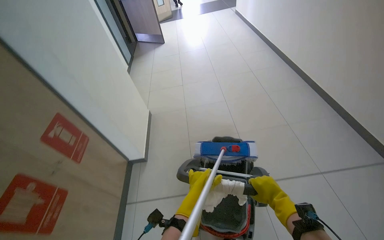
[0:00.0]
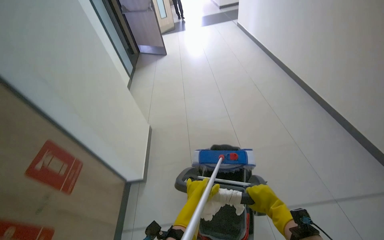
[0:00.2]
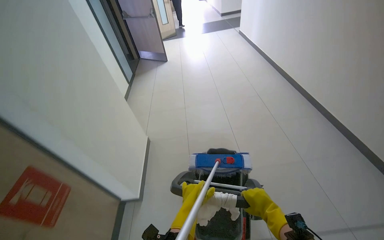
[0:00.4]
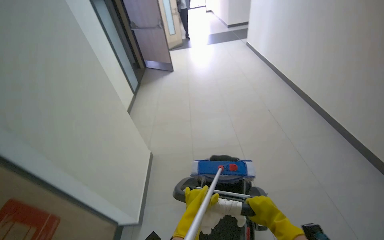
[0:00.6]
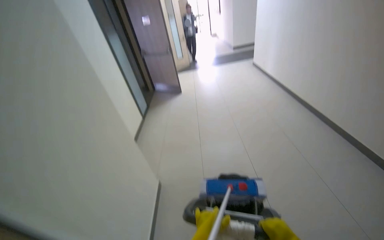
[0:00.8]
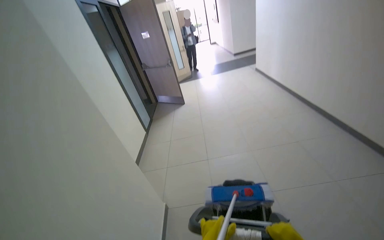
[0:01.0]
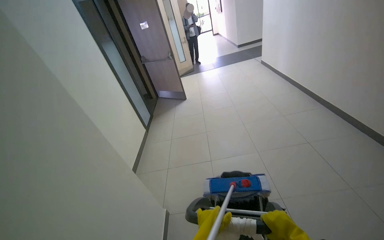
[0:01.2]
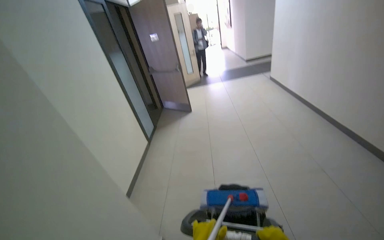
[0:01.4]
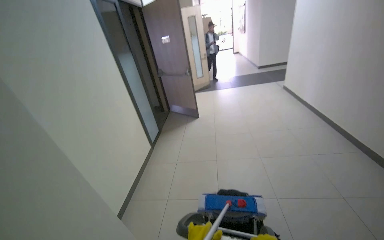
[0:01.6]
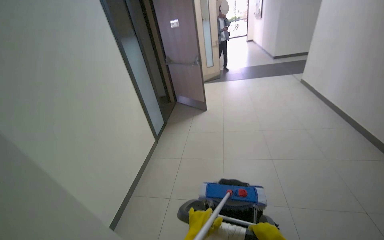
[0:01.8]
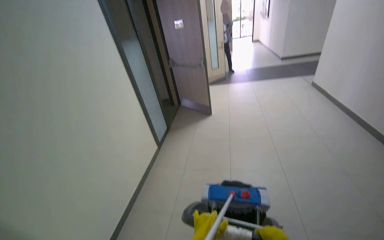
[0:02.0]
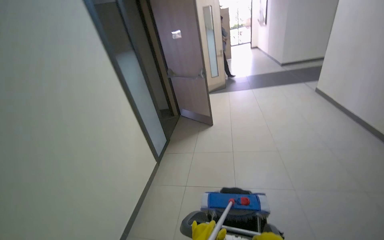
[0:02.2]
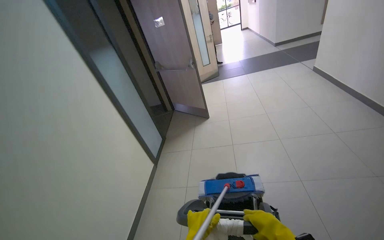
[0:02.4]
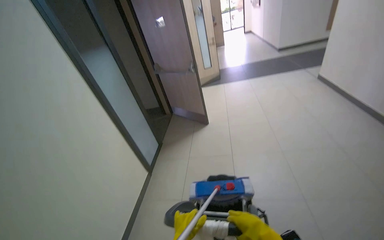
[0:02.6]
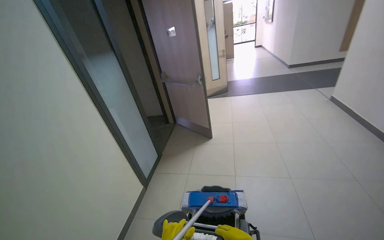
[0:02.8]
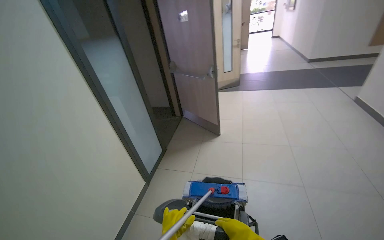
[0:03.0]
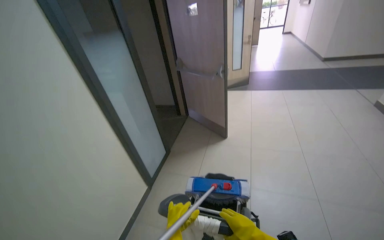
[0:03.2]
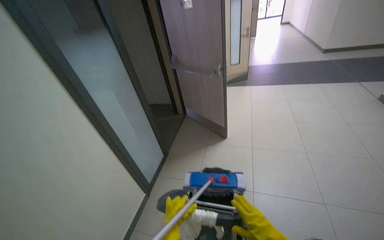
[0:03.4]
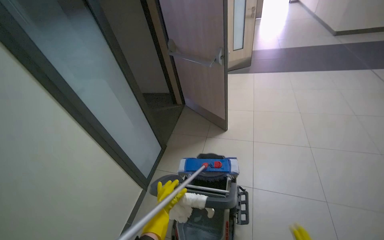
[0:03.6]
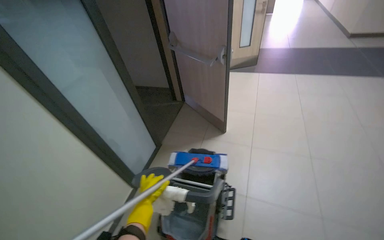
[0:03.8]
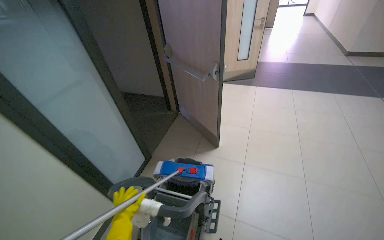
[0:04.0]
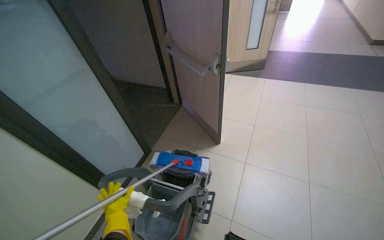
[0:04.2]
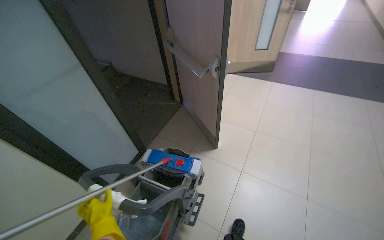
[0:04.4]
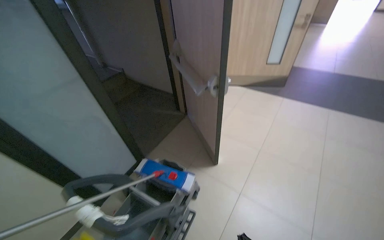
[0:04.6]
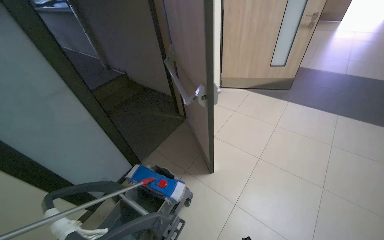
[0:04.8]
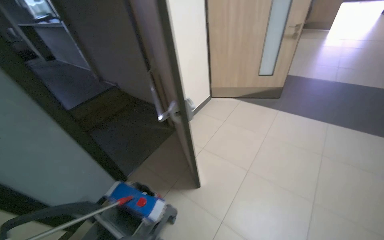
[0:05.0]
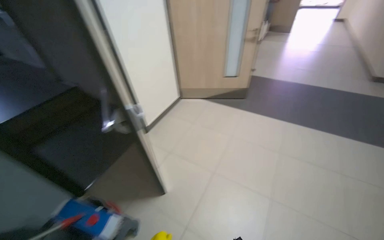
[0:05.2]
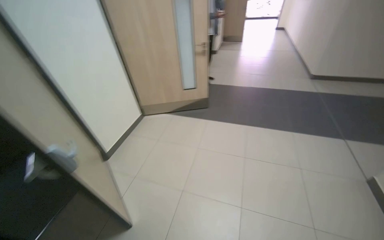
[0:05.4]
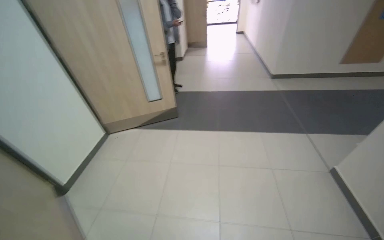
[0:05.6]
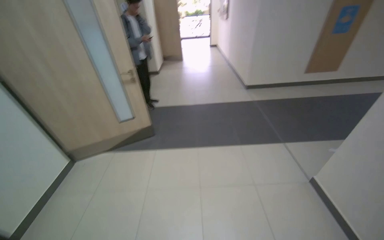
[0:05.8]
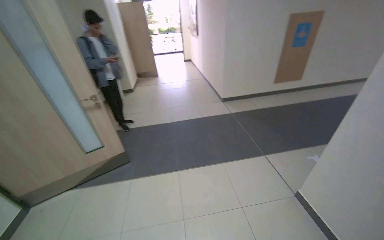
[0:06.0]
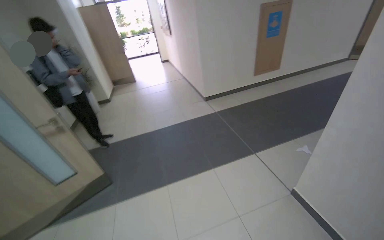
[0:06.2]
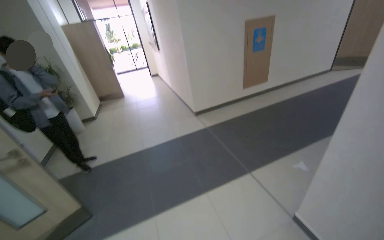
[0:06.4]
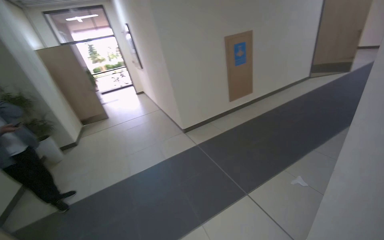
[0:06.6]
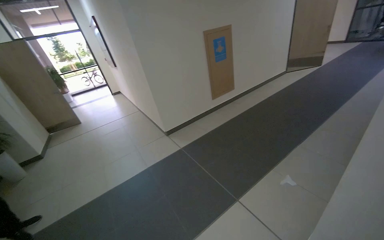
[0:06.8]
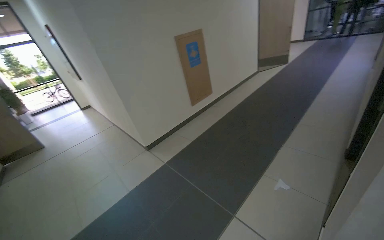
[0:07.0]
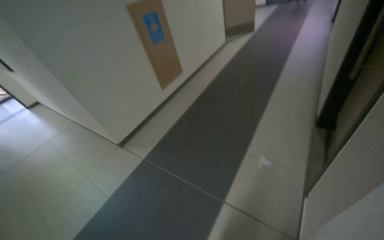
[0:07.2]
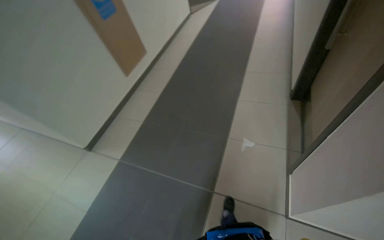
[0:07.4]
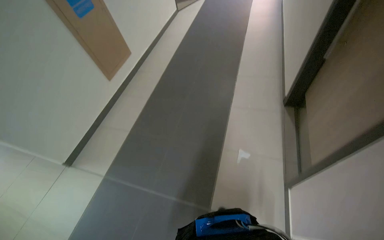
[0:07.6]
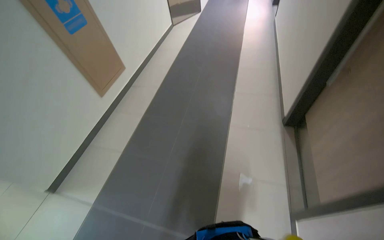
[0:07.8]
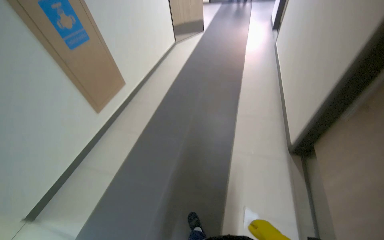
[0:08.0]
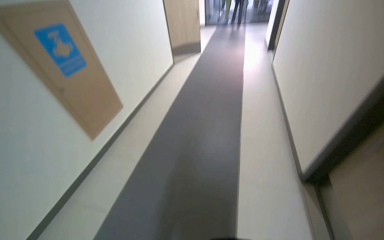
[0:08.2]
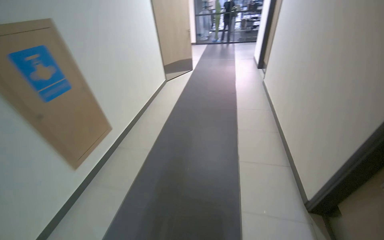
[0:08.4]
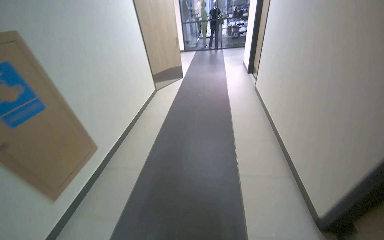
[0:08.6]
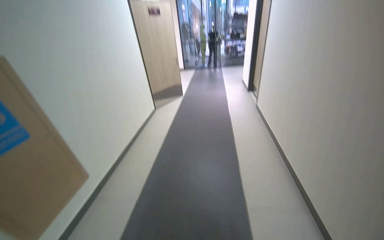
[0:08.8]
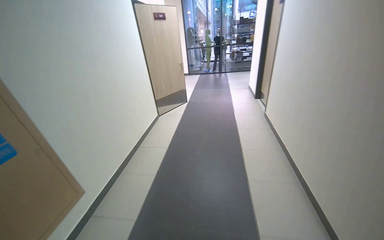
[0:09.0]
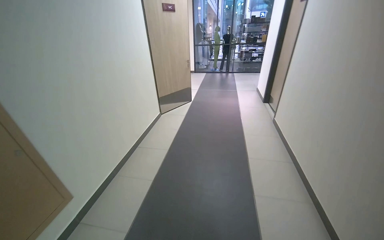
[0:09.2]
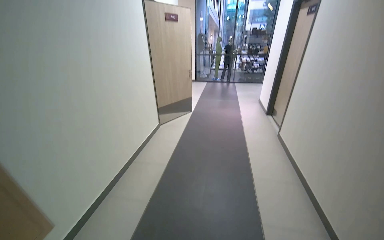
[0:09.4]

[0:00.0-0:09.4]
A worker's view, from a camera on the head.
Job: preparing cleaning supplies.
The whole recording: Transporting cleaning cart. The worker transports the cleaning cart through the hallway.
0:03.2 to 0:04.8: The wearer moves about 70 cm. The head turns to the left by roughly 25 degrees.
0:04.8 to 0:06.2: The camera travels roughly 1.5 m. The wearer looks about 55 degrees further to the right. The view tips upward by about 15 degrees.
0:06.2 to 0:07.8: The camera travels approximately 1.5 m. The wearer looks about 60 degrees further to the right.
0:07.8 to 0:09.4: The camera travels some 1.5 m. The view tilts some 25 degrees upward.

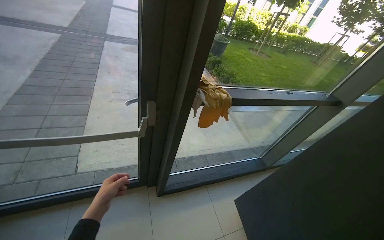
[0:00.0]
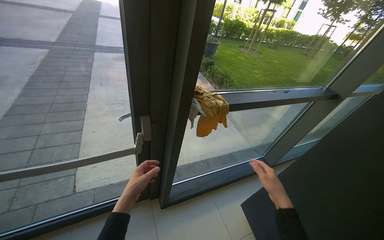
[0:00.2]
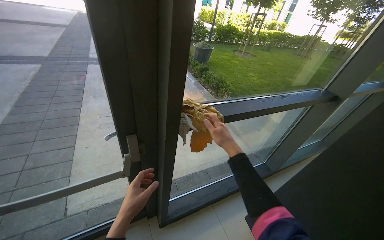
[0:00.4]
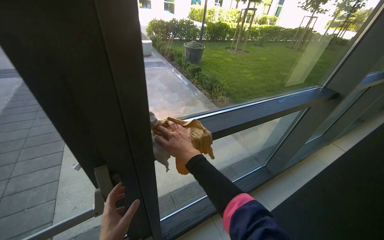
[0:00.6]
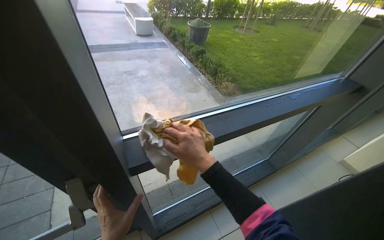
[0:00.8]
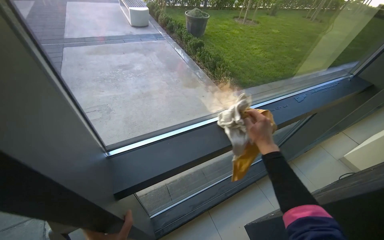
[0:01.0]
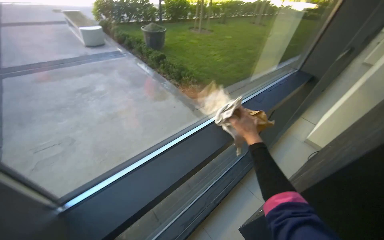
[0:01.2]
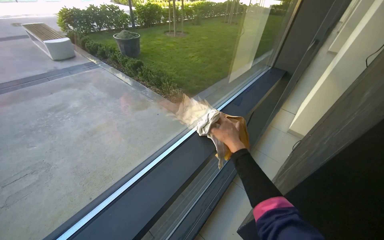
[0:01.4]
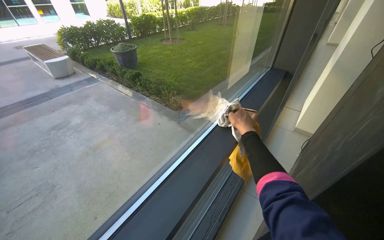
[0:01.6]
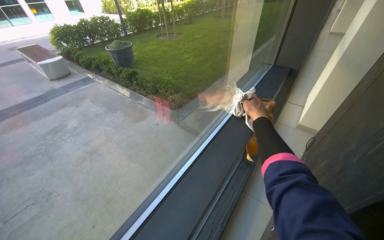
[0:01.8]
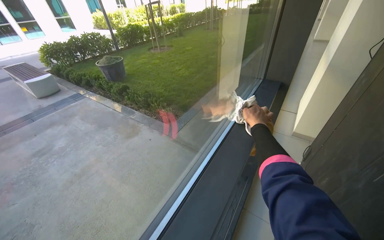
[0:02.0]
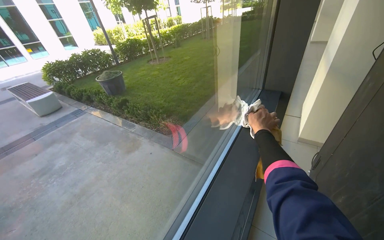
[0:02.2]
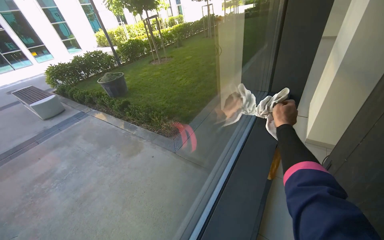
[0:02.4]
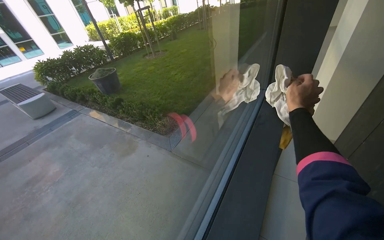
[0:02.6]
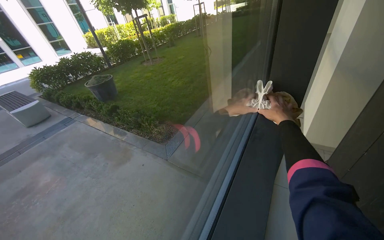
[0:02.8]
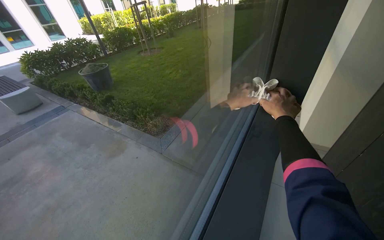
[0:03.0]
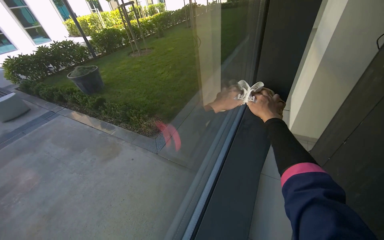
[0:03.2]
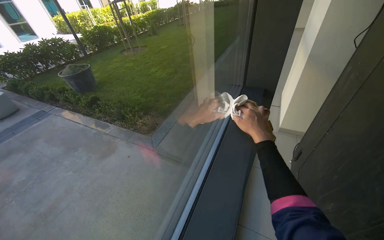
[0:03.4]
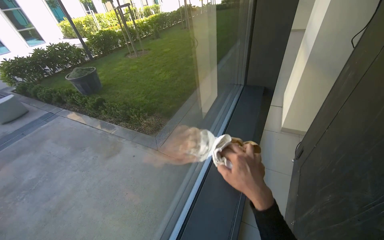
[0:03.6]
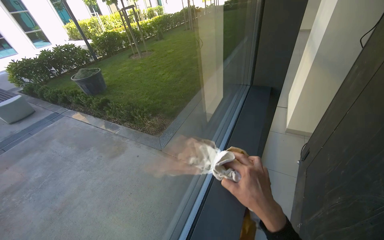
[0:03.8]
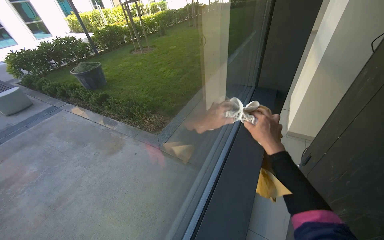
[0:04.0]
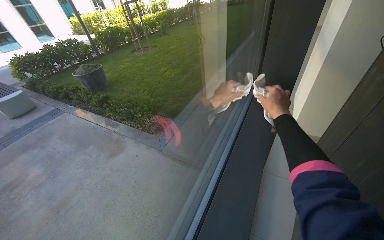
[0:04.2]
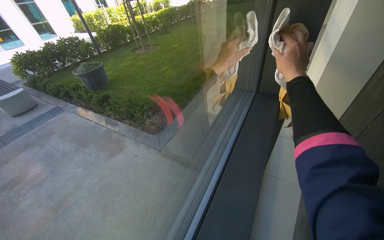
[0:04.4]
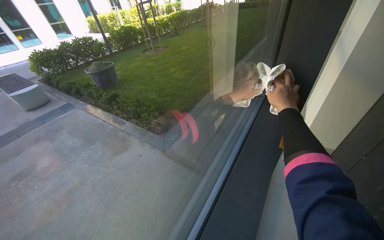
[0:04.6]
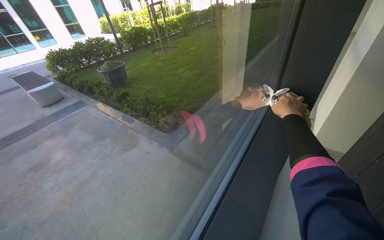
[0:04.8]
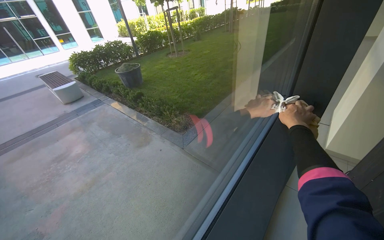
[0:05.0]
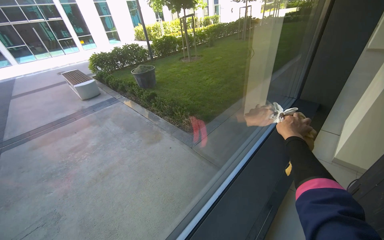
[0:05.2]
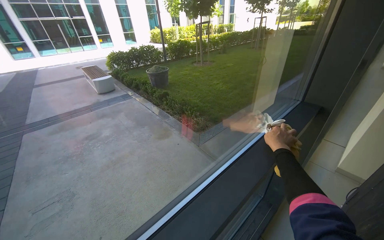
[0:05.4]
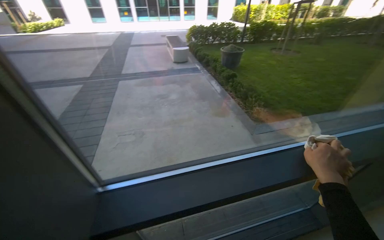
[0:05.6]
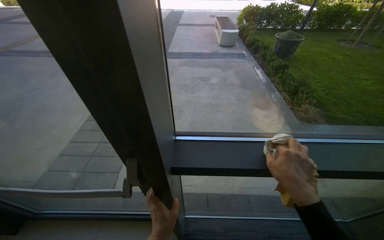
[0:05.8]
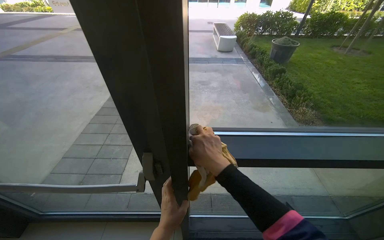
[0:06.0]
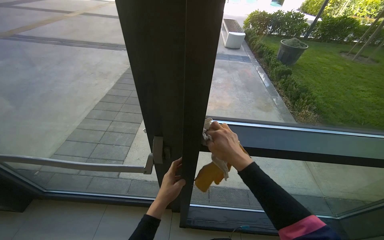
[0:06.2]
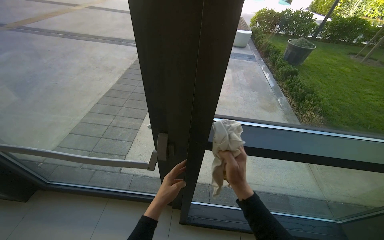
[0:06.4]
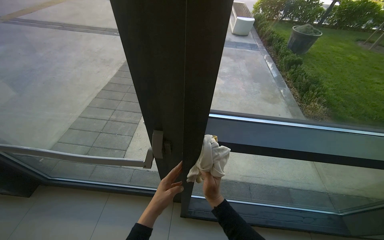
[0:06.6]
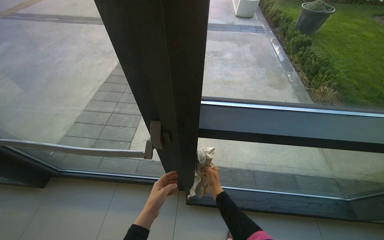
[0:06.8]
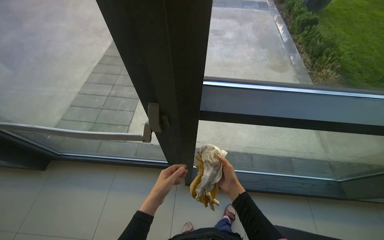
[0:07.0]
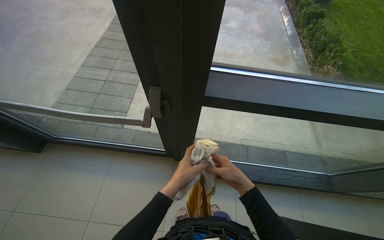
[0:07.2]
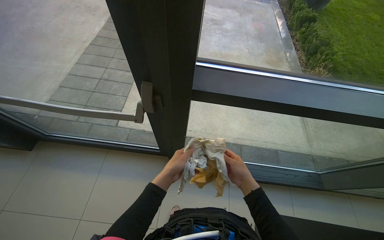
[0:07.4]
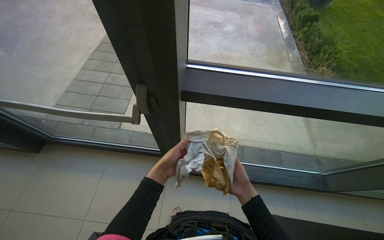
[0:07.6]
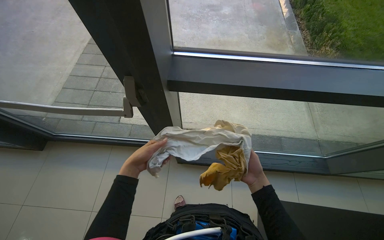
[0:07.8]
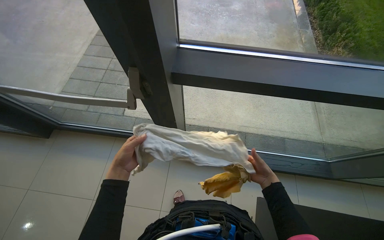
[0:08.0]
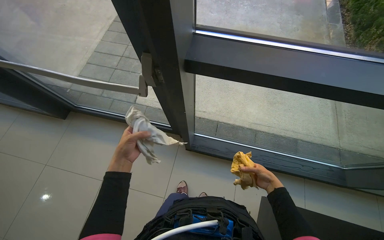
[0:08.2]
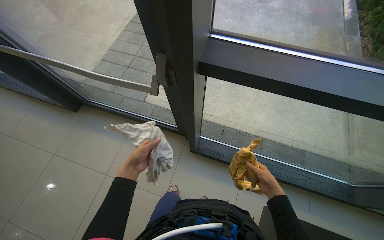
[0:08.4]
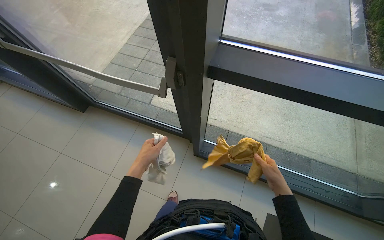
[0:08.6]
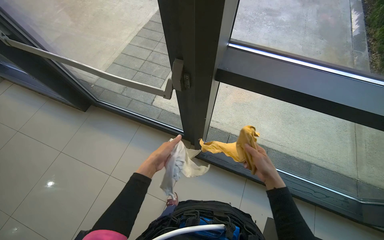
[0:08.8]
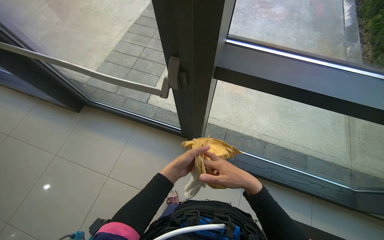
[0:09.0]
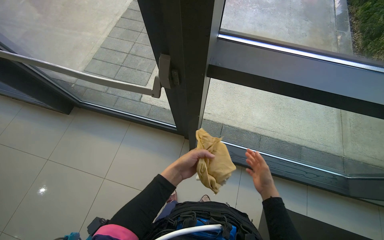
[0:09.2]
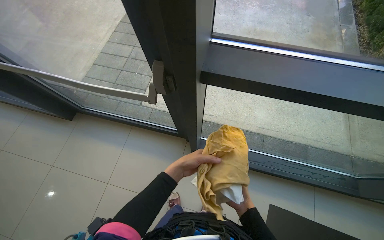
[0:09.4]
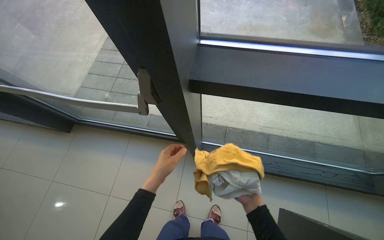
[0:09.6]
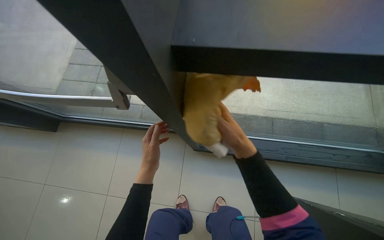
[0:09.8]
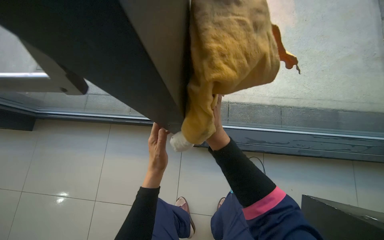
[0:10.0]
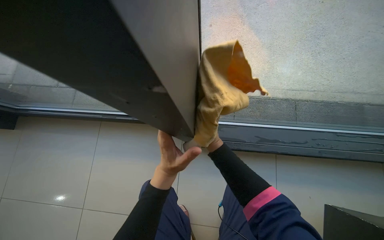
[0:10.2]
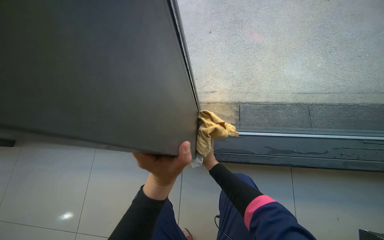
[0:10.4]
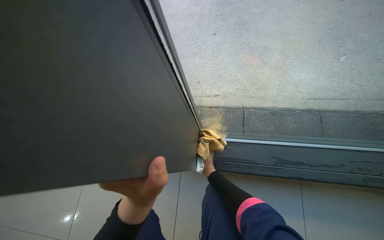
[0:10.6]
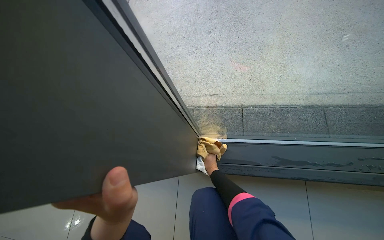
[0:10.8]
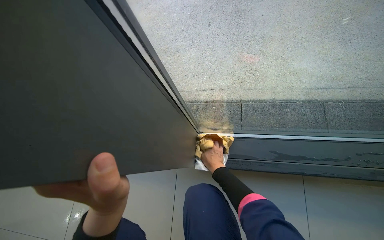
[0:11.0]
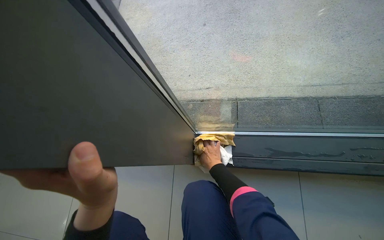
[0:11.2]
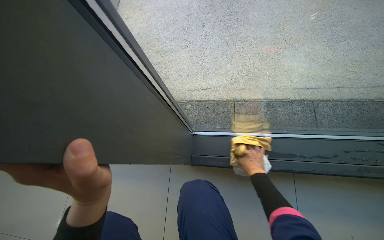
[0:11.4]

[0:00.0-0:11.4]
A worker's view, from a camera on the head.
Job: cleaning windows.
The whole recording: Wiping window frames and glass. The worker wipes the frames and glass of large windows with a cloth.
0:00.0 to 0:01.4: The head travels approximately 60 cm. The head rotates approximately 35 degrees to the right.
0:01.4 to 0:02.8: The head travels some 60 cm.
0:02.8 to 0:04.2: The right hand reaches roughly 30 cm down the picture, then returns.
0:04.2 to 0:05.6: The head travels approximately 50 cm. The head turns to the left by about 50 degrees.
0:05.6 to 0:07.2: The head rotates approximately 20 degrees to the left. The wearer looks approximately 25 degrees further downward. The right hand is displaced to the left and down the picture by roughly 50 cm.
0:07.2 to 0:08.6: The right hand heads to the right, covering some 15 cm.
0:08.6 to 0:10.0: The camera travels some 40 cm.
0:10.0 to 0:11.4: The right hand goes approximately 25 cm to the right and down the picture.
